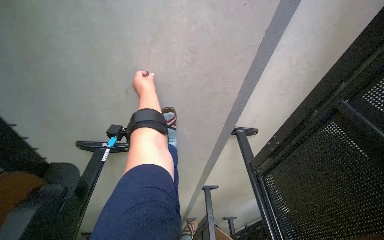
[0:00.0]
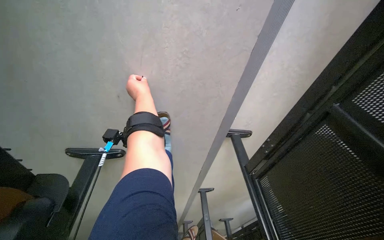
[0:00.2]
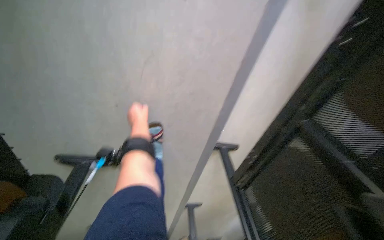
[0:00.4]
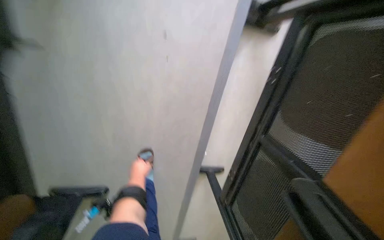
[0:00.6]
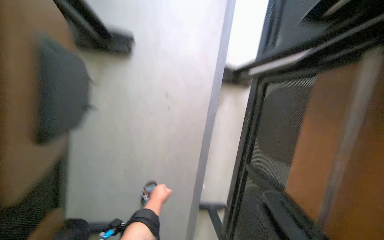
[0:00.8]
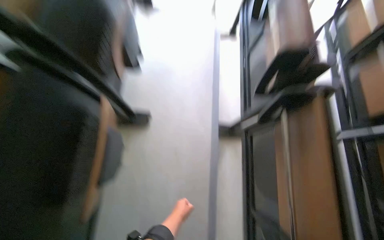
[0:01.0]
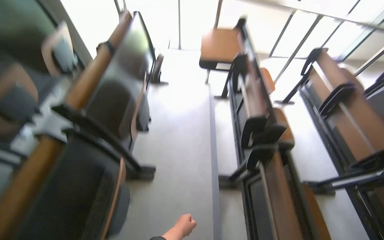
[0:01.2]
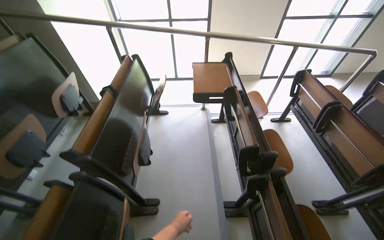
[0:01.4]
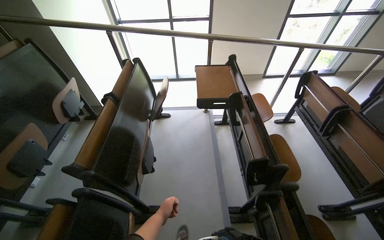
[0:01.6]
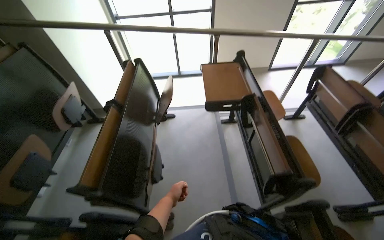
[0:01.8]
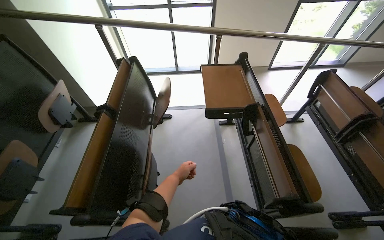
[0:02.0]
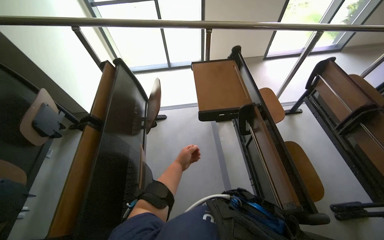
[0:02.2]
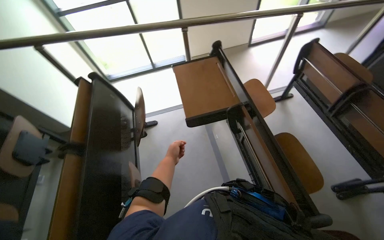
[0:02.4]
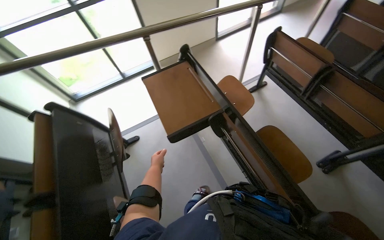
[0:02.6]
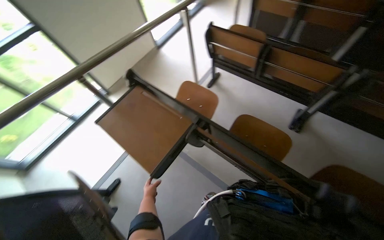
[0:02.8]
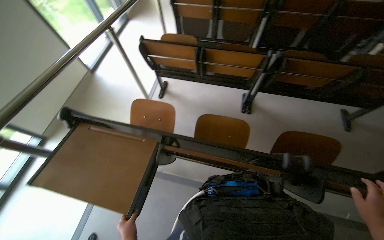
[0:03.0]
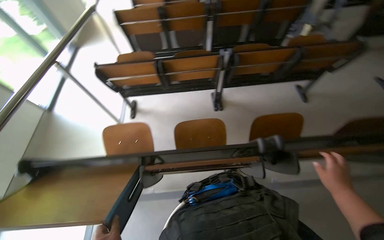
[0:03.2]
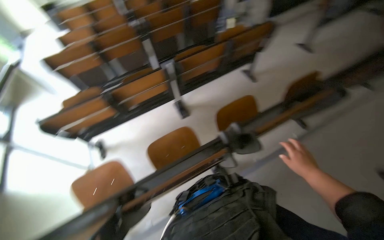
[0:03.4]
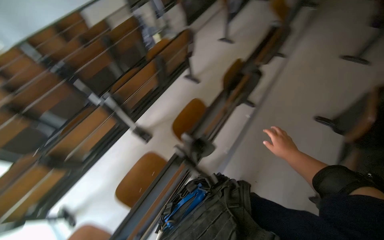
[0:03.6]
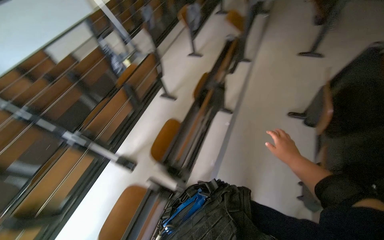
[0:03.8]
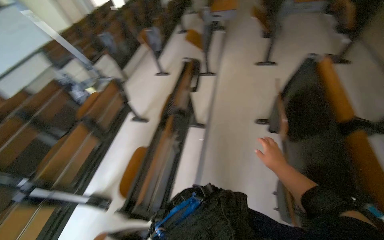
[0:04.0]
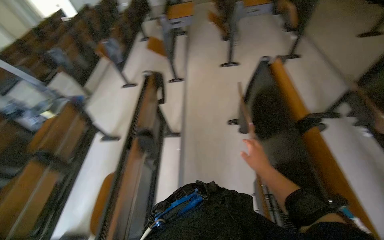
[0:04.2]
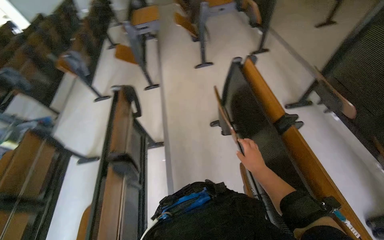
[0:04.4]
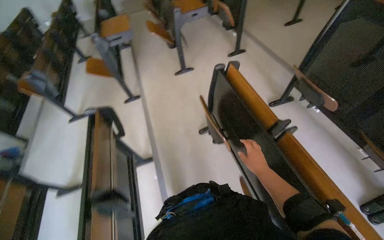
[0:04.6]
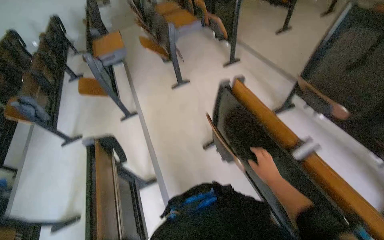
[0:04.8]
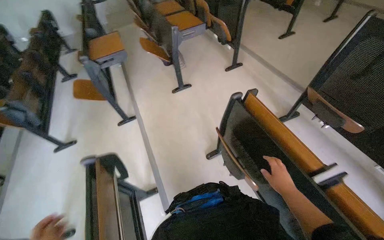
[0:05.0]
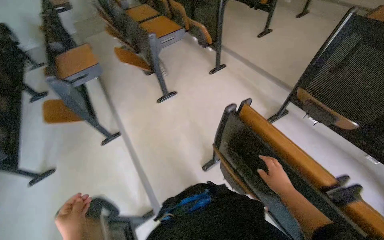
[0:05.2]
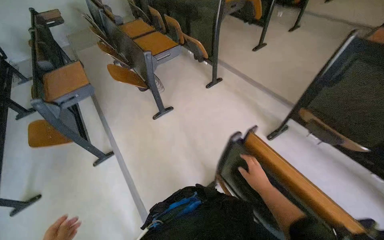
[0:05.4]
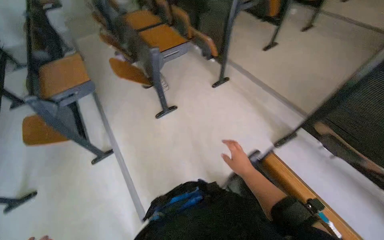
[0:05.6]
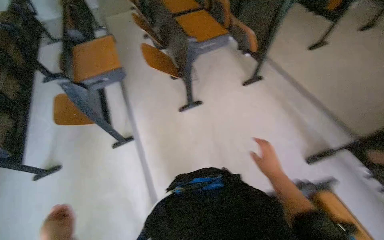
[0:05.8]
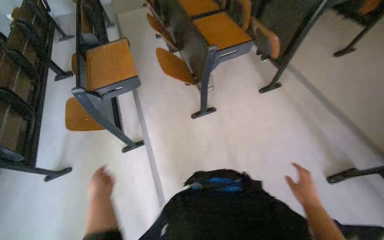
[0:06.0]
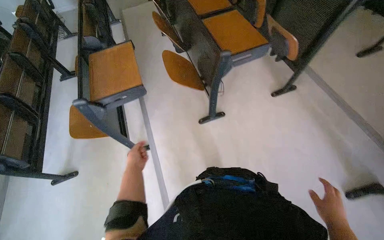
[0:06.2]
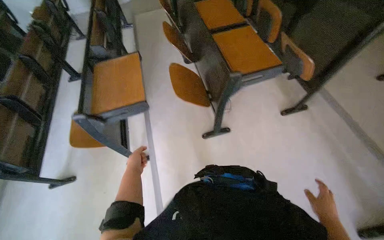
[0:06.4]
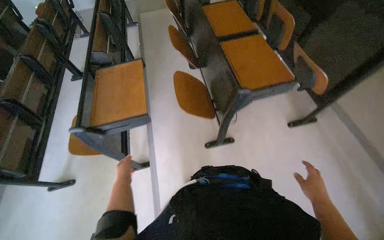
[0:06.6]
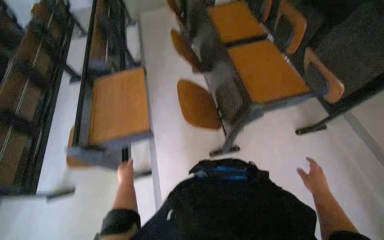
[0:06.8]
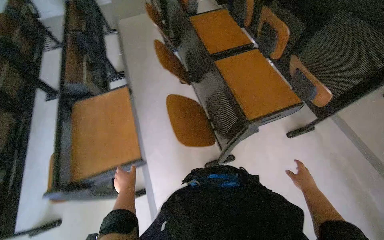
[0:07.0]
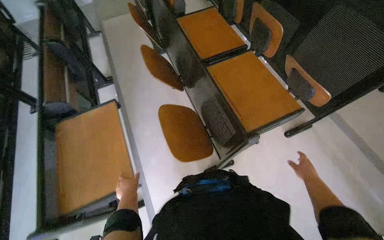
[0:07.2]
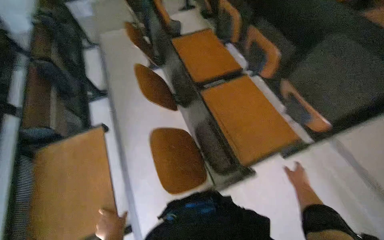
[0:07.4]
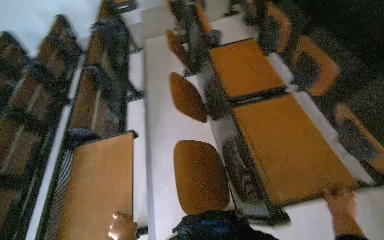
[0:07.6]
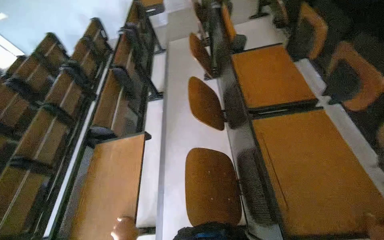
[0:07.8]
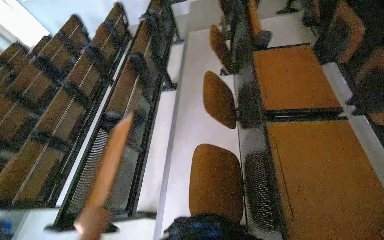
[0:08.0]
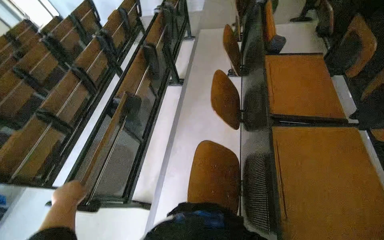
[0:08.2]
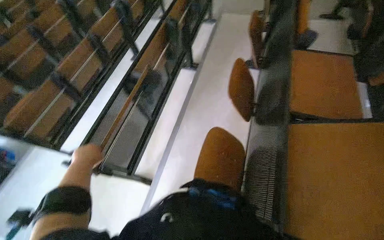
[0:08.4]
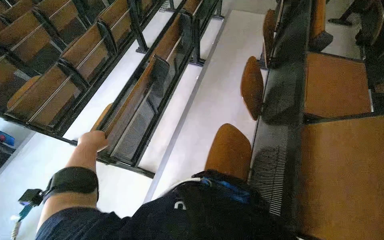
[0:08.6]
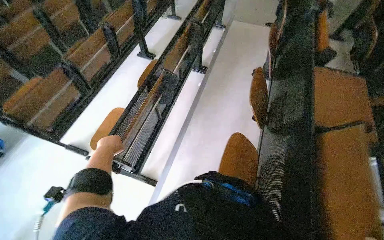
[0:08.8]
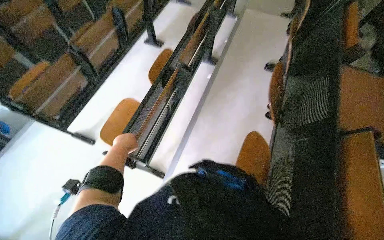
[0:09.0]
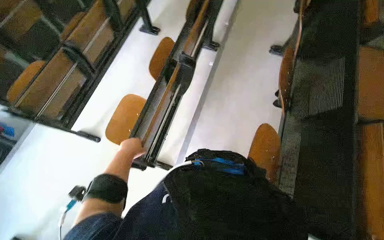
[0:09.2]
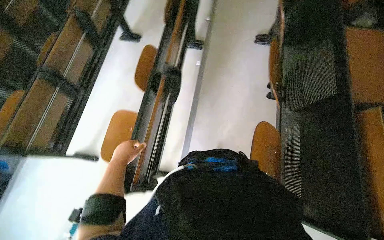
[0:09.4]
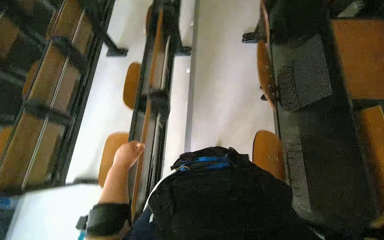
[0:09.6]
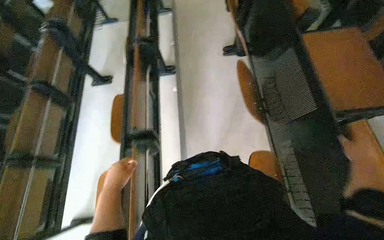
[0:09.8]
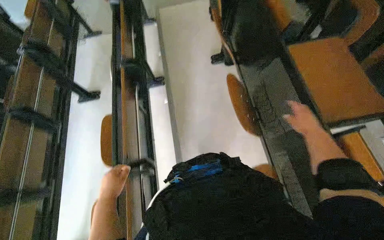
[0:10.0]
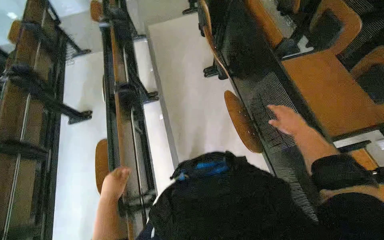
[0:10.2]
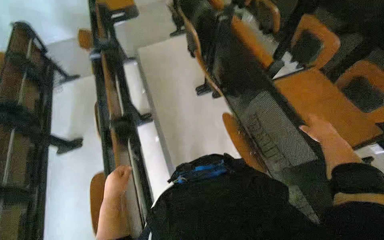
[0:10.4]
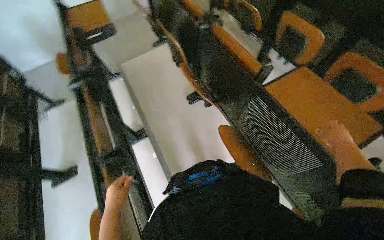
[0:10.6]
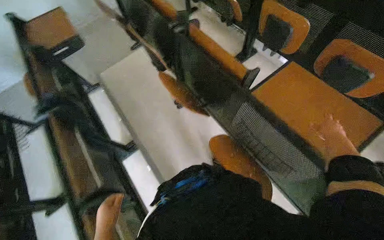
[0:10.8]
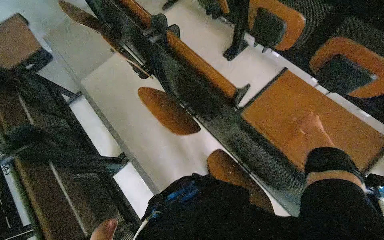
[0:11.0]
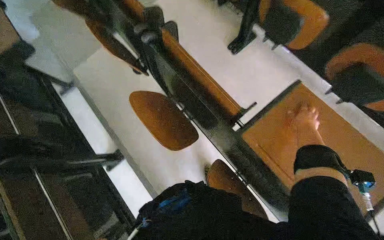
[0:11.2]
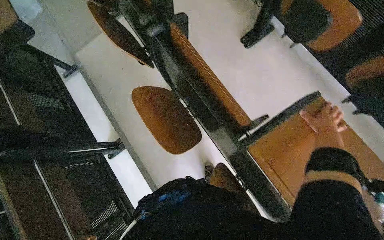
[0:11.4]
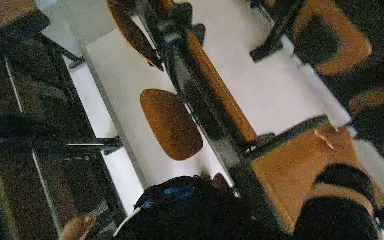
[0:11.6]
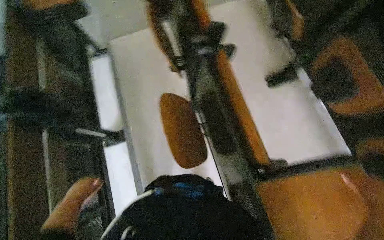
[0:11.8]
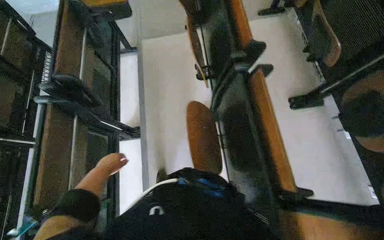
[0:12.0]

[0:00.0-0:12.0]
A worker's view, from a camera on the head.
Job: organizing items.
The whole recording: Organizing classroom desks. The worker adjusts and tidies the desks in the classroom, picking up a pen and placing it in the cart.
0:00.0 to 0:01.6: The camera travels some 1 m. The view tips upward by approximately 85 degrees.
0:01.6 to 0:03.0: The camera travels about 60 cm. The head turns to the right by roughly 75 degrees.
0:03.0 to 0:04.4: The head travels roughly 60 cm. The head rotates some 115 degrees to the right. The camera pitches upward, by roughly 20 degrees.
0:04.4 to 0:06.0: The camera travels approximately 1 m.
0:06.0 to 0:07.6: The camera is carried some 90 cm.
0:07.6 to 0:09.0: The scene rotates clockwise by about 35 degrees.
0:09.0 to 0:10.4: The view tilts approximately 10 degrees upward. The scene rotates counterclockwise by about 45 degrees.
0:10.4 to 0:12.0: The camera is carried roughly 70 cm.

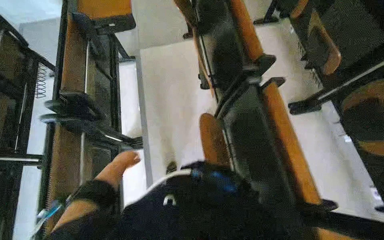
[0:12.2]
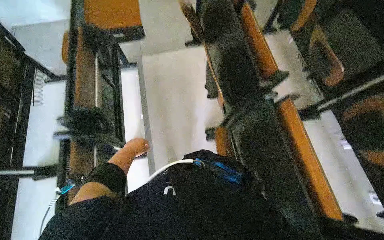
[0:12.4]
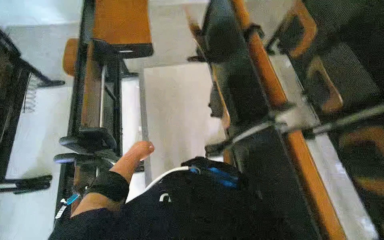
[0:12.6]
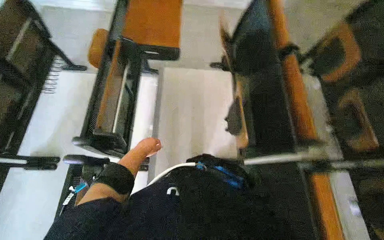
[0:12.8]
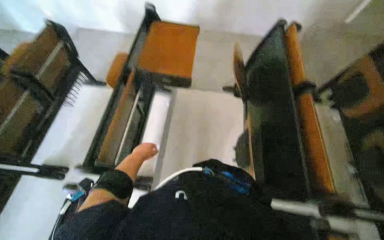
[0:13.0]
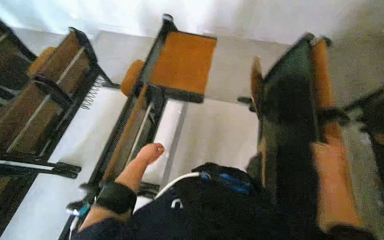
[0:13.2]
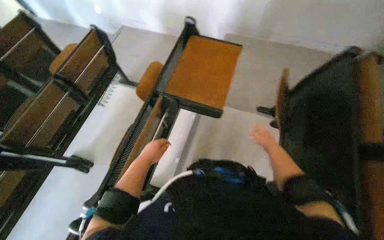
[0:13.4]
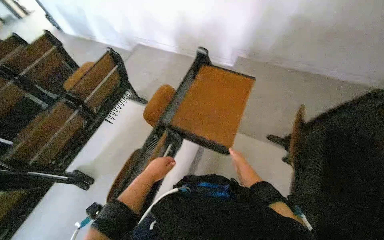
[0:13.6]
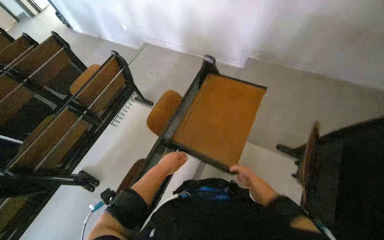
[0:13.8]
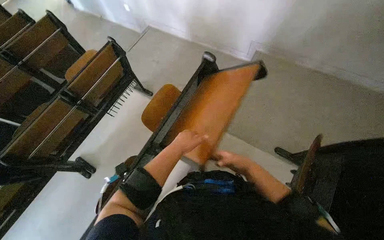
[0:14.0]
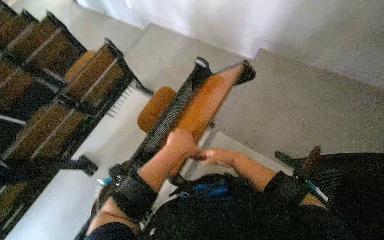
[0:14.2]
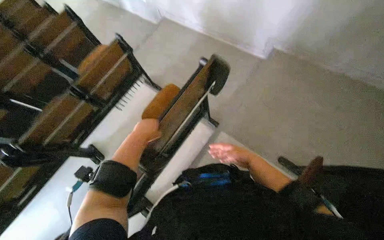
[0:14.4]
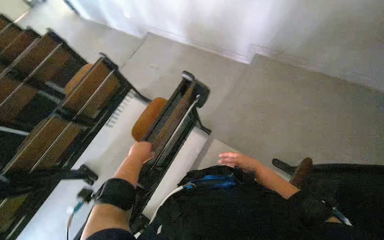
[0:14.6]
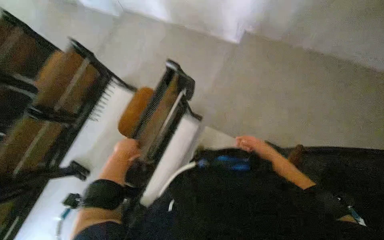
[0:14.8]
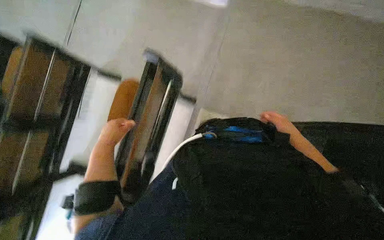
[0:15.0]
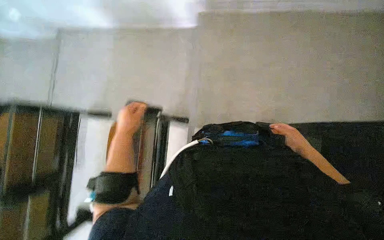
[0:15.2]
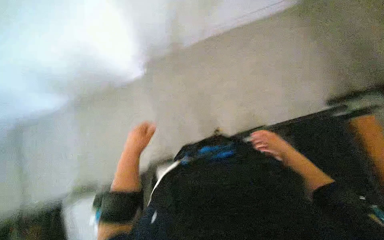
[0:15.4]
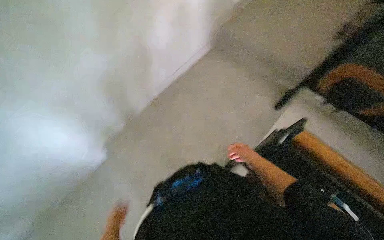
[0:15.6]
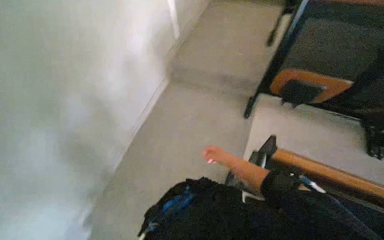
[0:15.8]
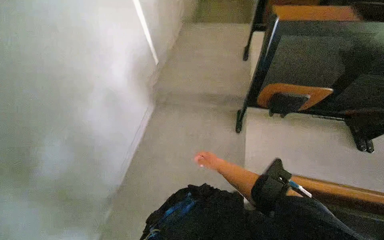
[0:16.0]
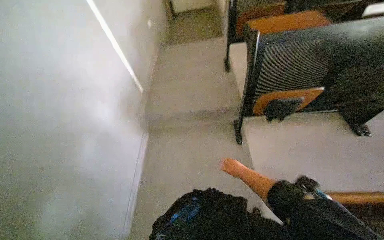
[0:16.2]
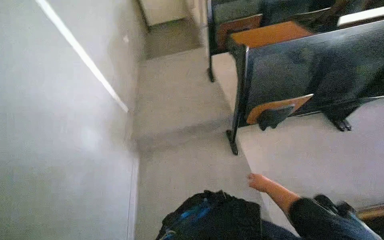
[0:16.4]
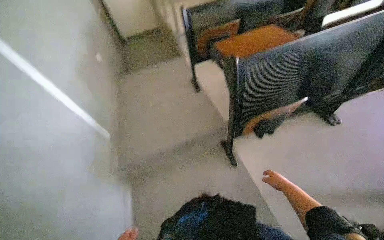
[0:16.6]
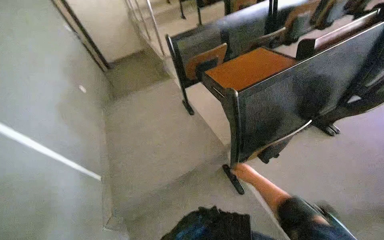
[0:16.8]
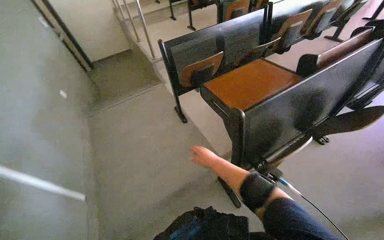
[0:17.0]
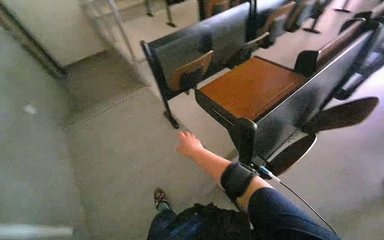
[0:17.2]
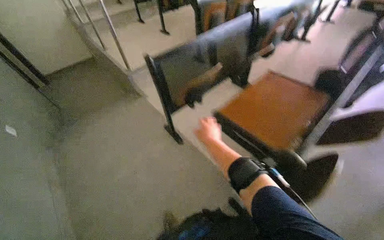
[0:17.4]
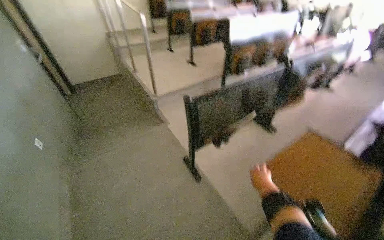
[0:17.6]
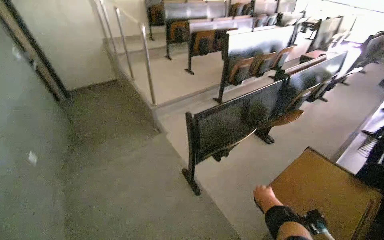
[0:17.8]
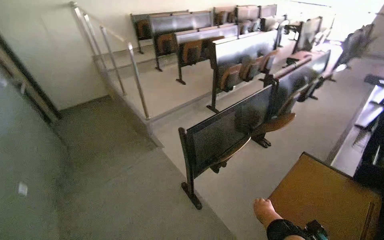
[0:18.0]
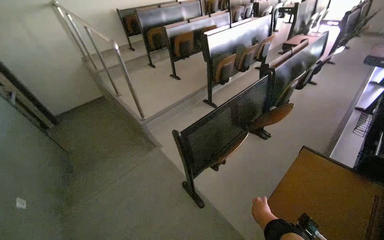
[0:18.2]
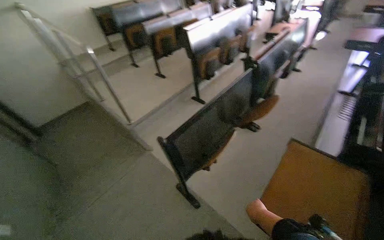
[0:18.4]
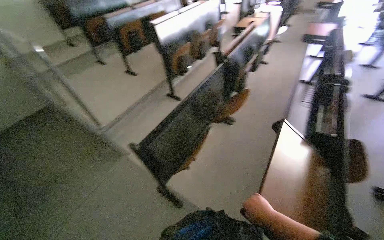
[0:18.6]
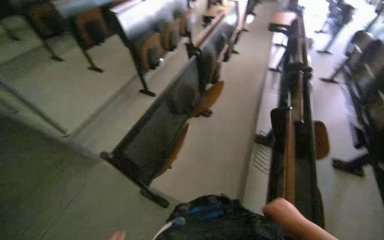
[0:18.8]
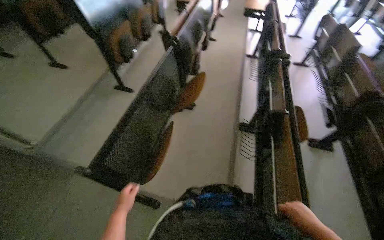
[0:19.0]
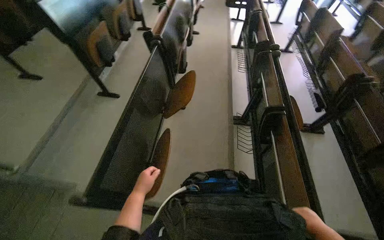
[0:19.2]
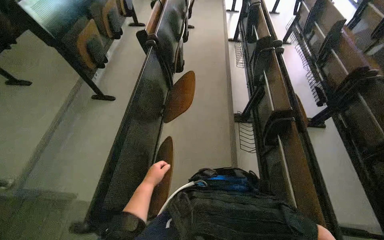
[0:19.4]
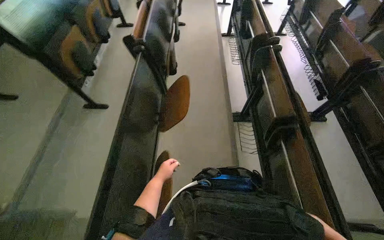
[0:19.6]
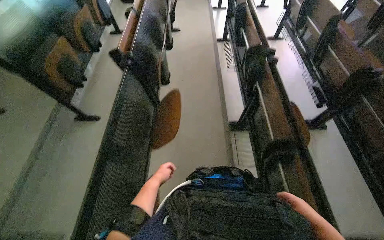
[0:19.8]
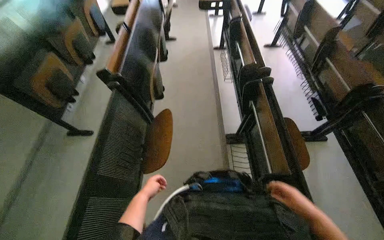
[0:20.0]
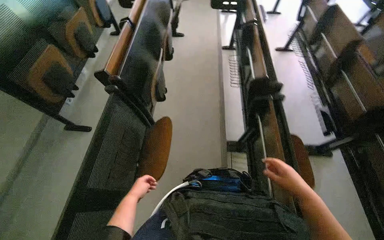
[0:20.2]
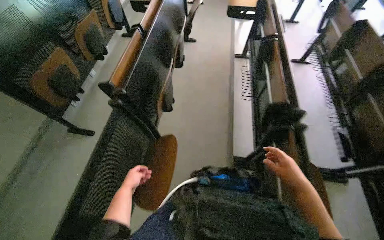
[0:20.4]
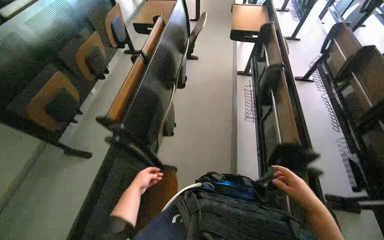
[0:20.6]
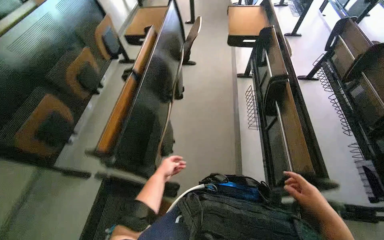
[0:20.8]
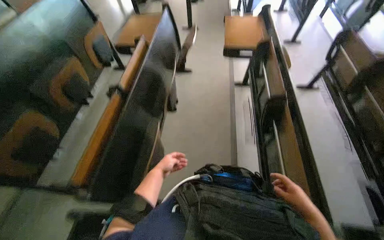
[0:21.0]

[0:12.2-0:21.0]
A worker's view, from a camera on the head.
Job: organizing items.
The whole recording: Organizing classroom desks. The worker adjusts and tidies the desks in the classroom, picking up a pen and placing it in the cart.
0:12.2 to 0:13.6: The wearer moves approximately 80 cm. The head rotates about 35 degrees to the left. The view tips upward by roughly 10 degrees.
0:13.6 to 0:15.2: The camera travels approximately 50 cm. The camera pitches downward, by approximately 10 degrees.
0:15.2 to 0:16.6: The camera is carried some 60 cm. The head rotates about 55 degrees to the right.
0:16.6 to 0:18.0: The wearer moves about 1 m. The head rotates approximately 20 degrees to the right. The view tilts about 15 degrees upward.
0:18.0 to 0:19.6: The head travels some 60 cm. The head turns to the right by about 50 degrees. The view tilts about 20 degrees downward.
0:19.6 to 0:21.0: The camera is carried some 1 m.
